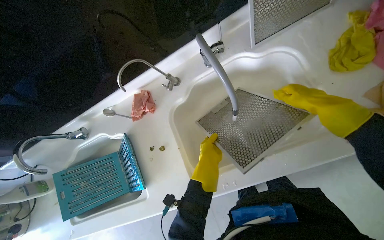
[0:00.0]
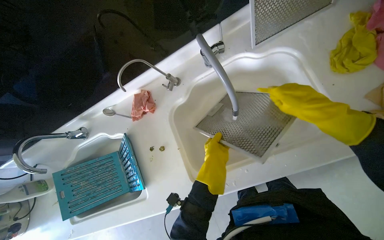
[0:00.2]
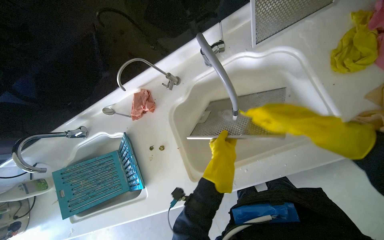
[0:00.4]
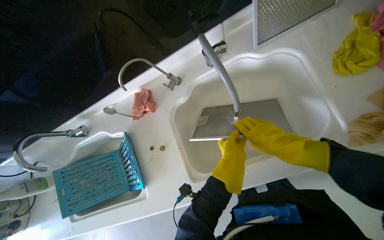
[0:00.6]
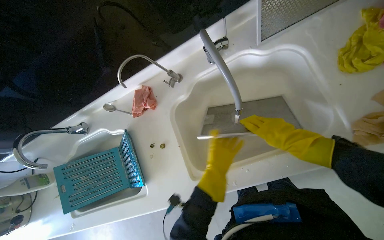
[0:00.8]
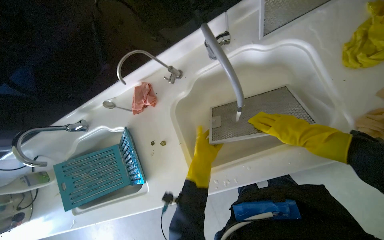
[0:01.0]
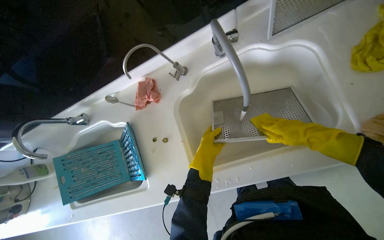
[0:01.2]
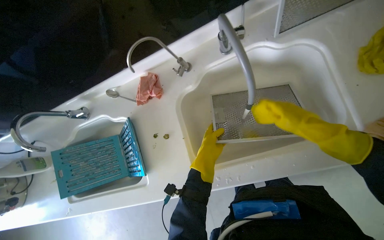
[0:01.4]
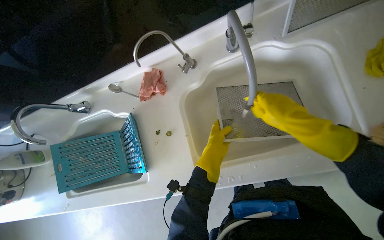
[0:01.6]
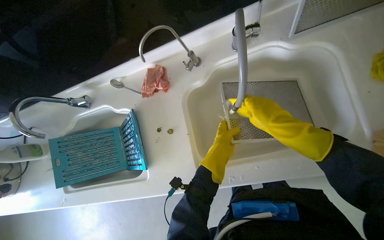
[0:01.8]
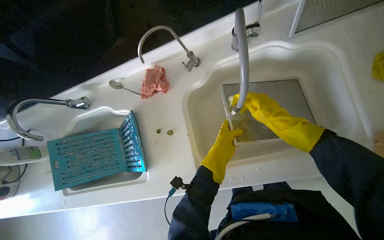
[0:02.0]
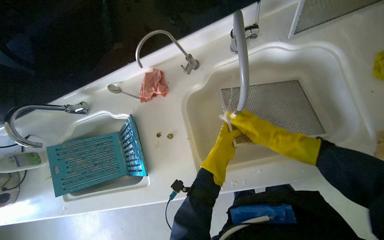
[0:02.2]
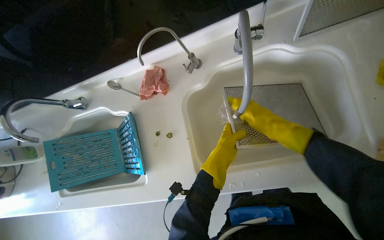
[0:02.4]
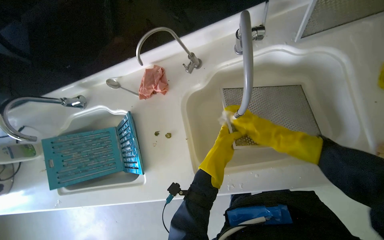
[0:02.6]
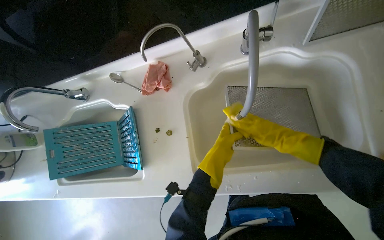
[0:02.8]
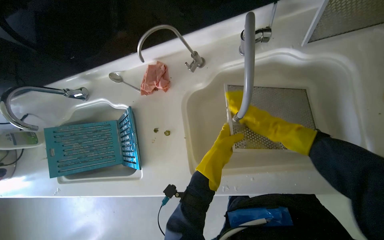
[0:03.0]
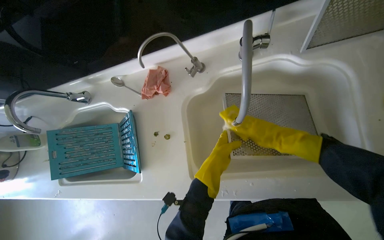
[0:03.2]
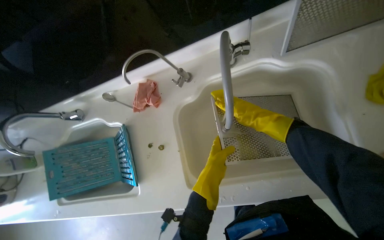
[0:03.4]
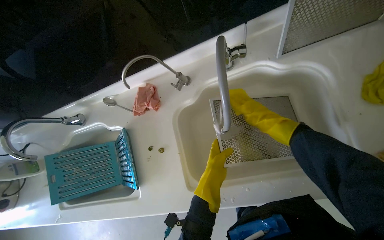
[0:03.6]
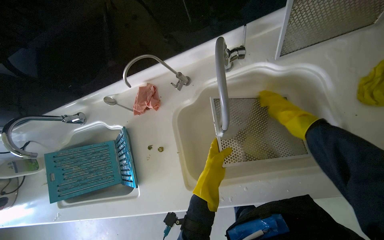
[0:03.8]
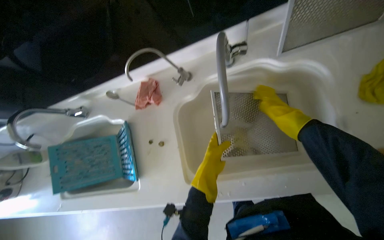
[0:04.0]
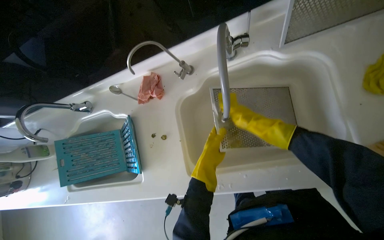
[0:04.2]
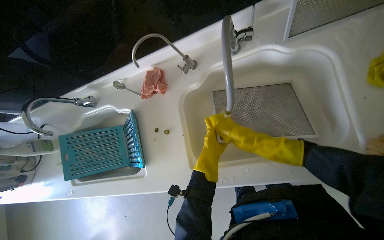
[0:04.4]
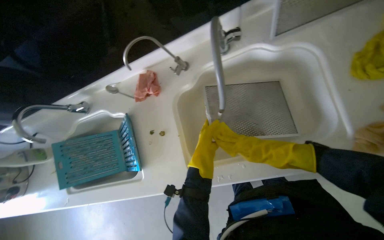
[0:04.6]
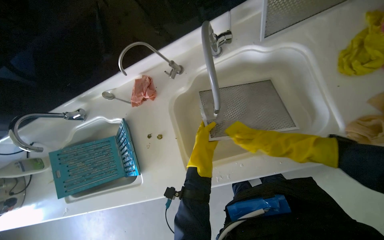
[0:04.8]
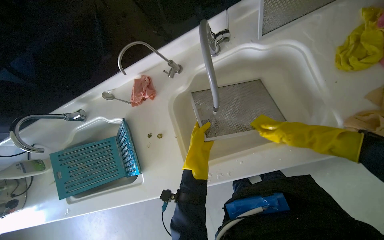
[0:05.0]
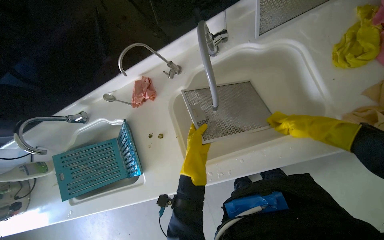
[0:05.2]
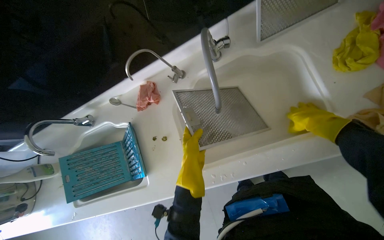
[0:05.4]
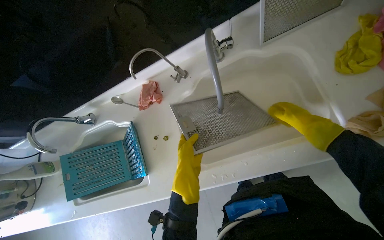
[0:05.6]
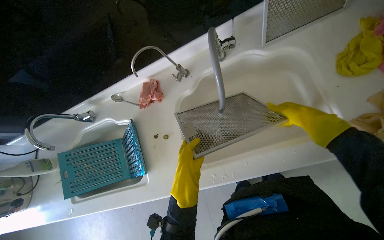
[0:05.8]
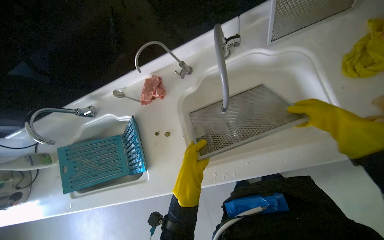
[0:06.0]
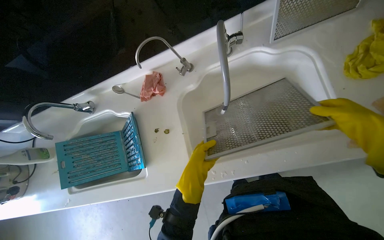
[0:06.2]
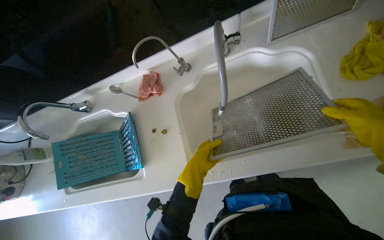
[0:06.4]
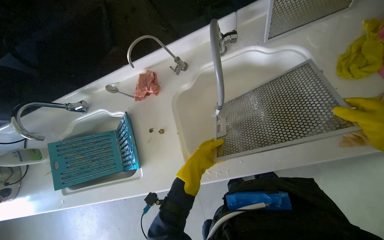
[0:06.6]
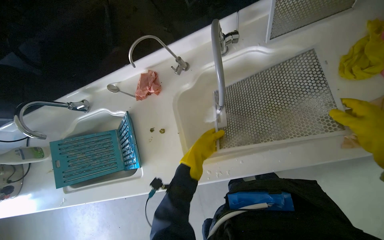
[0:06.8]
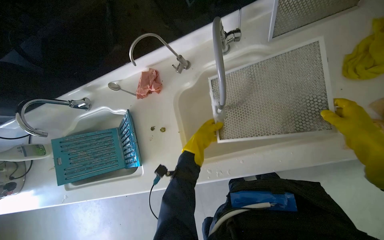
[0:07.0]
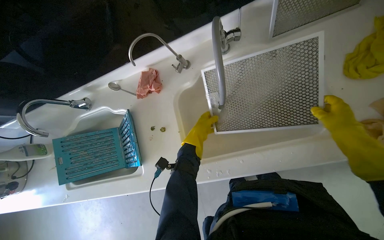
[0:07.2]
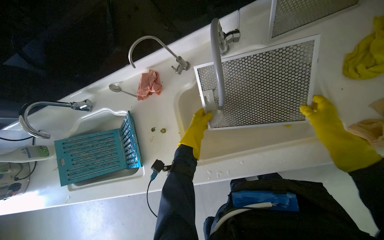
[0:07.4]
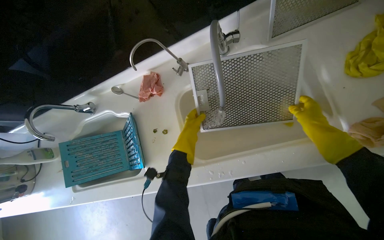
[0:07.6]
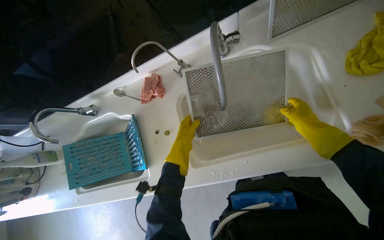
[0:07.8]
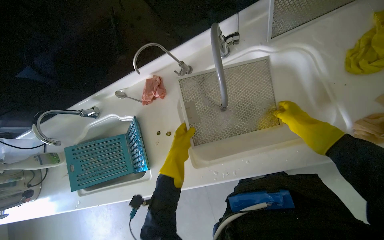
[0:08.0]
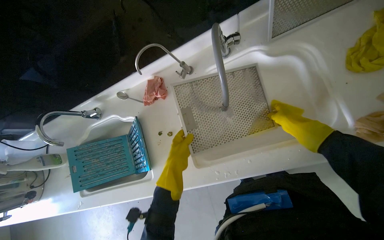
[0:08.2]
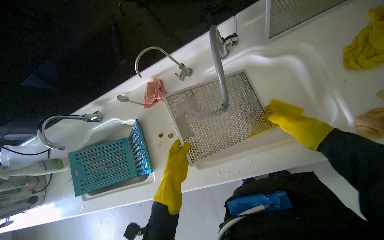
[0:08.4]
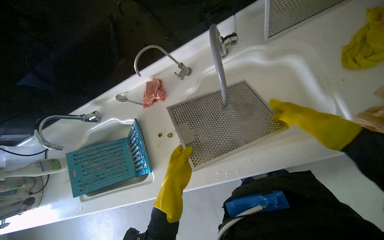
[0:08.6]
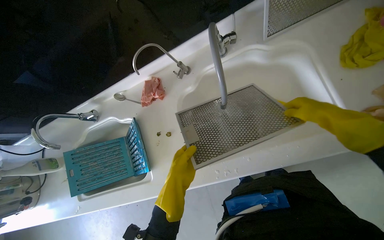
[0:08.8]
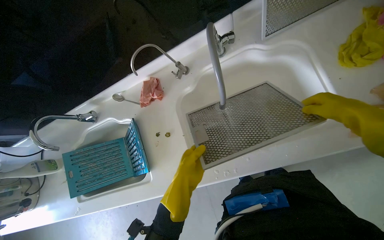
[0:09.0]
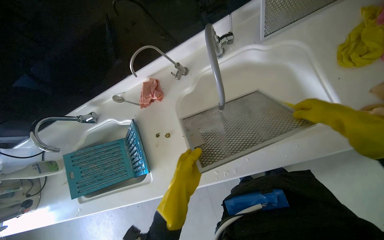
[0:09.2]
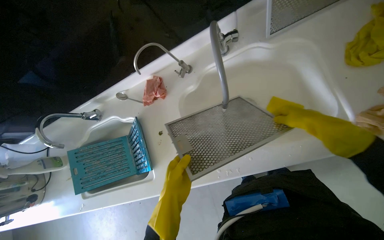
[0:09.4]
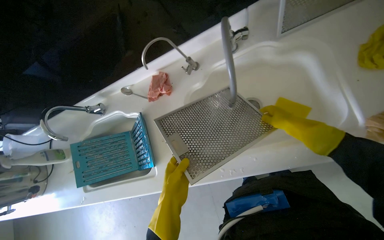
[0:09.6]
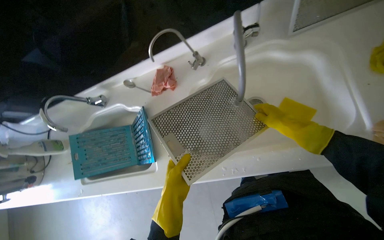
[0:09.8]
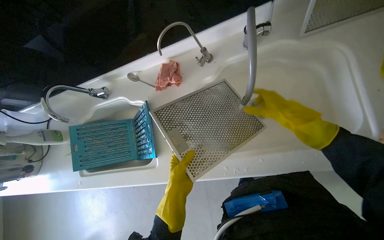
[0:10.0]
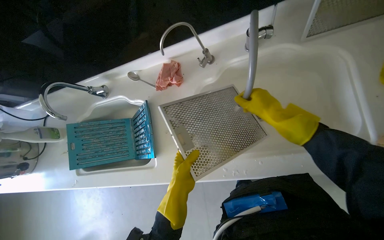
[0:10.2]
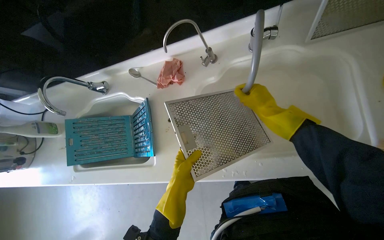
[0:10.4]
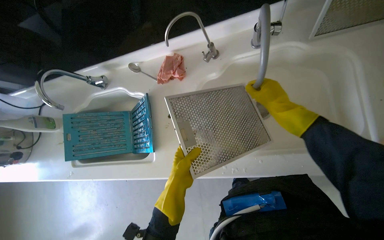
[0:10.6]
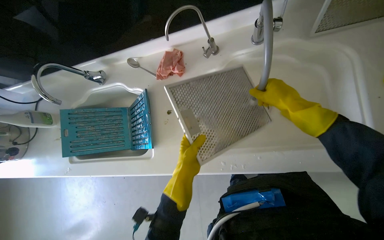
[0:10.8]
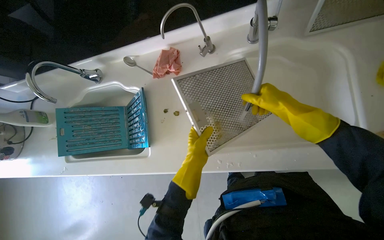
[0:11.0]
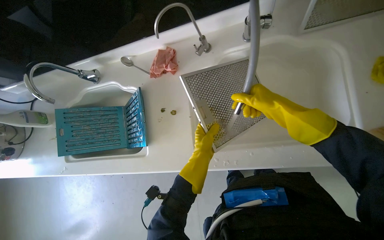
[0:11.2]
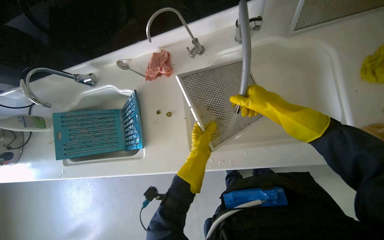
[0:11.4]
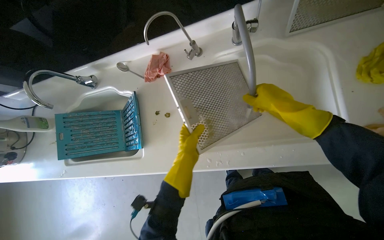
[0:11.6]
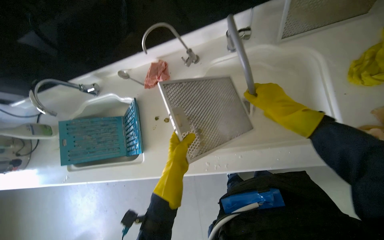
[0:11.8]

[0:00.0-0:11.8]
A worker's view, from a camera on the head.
Job: cleaning kitchen.
The whole recording: Rinsing metal mesh filters. The worker rinses two metal mesh filters under running water in the sink.
0:00.0 to 0:01.4: The right hand moves roughly 15 cm farther from the camera and comes back.
0:01.4 to 0:03.0: The right hand heads farther from the camera, covering some 20 cm.
0:06.0 to 0:07.4: The left hand heads farther from the camera and up the picture, covering roughly 15 cm.
0:07.4 to 0:08.8: The left hand travels down the picture and nearer to the camera by some 20 cm.
0:08.8 to 0:10.4: The right hand goes about 25 cm to the left and farther from the camera.
0:10.4 to 0:11.8: The right hand moves nearer to the camera, roughly 10 cm.

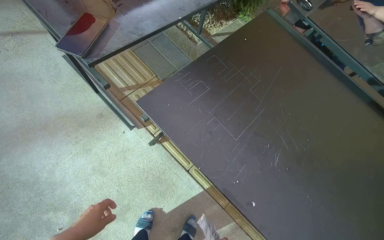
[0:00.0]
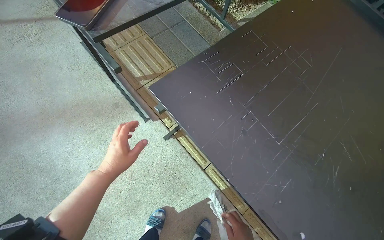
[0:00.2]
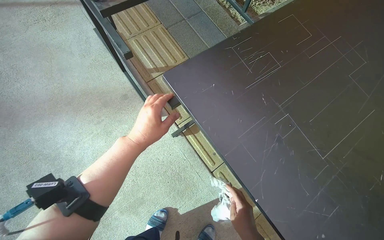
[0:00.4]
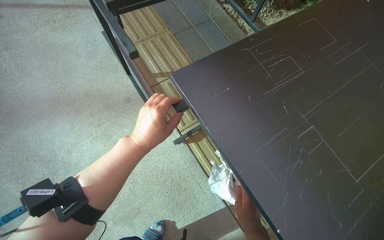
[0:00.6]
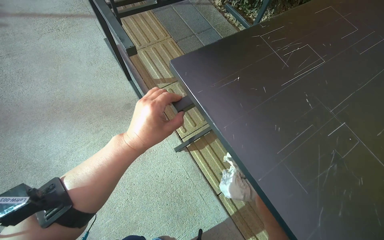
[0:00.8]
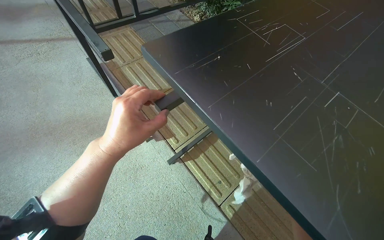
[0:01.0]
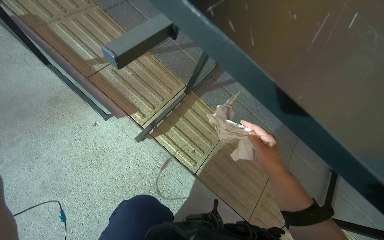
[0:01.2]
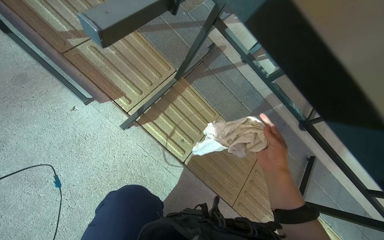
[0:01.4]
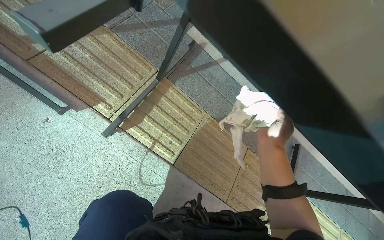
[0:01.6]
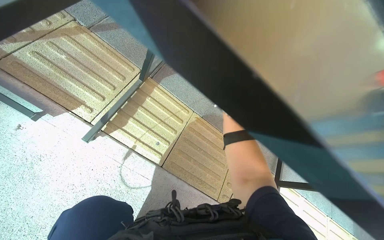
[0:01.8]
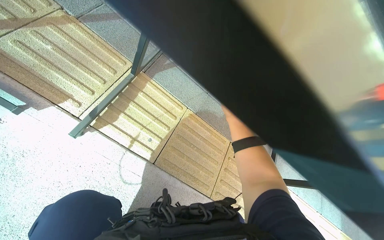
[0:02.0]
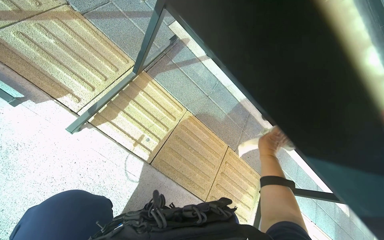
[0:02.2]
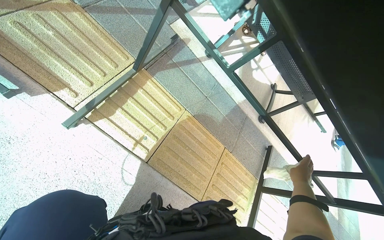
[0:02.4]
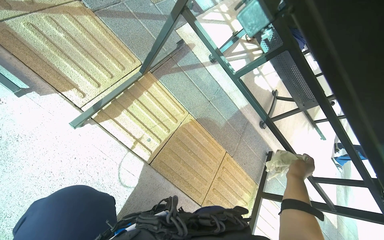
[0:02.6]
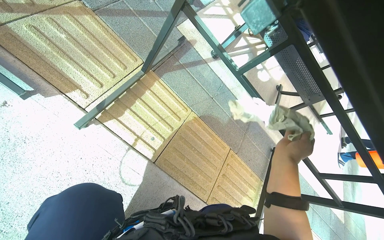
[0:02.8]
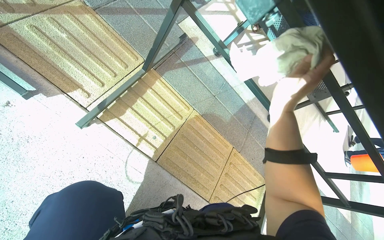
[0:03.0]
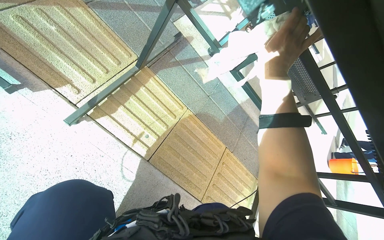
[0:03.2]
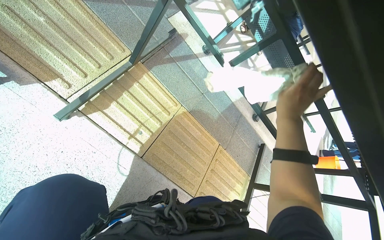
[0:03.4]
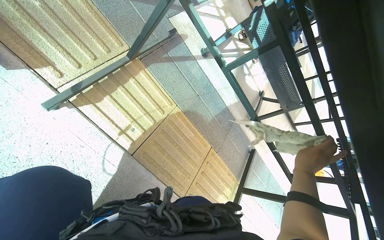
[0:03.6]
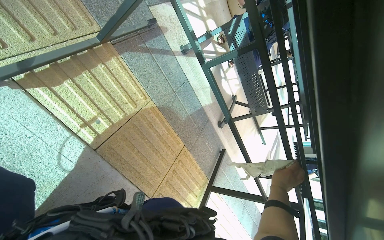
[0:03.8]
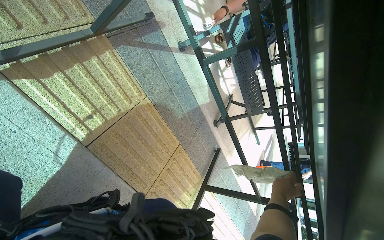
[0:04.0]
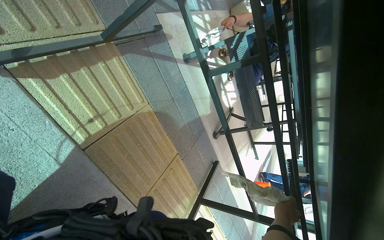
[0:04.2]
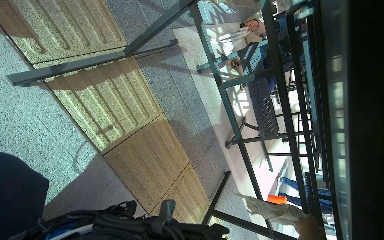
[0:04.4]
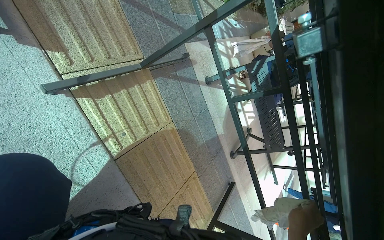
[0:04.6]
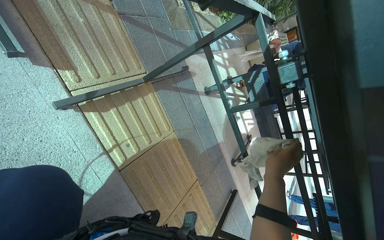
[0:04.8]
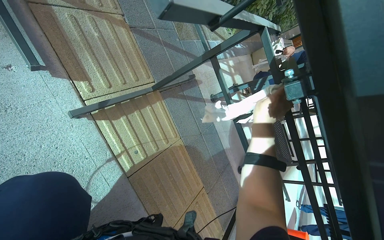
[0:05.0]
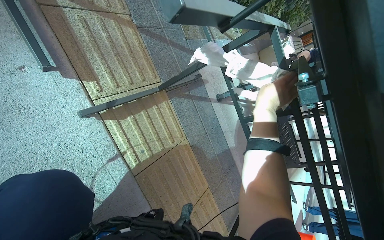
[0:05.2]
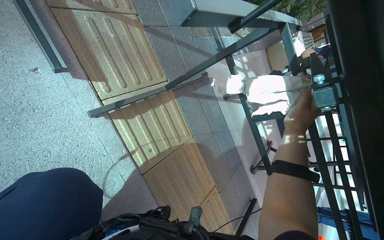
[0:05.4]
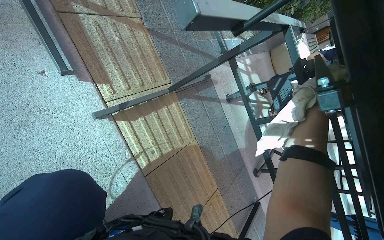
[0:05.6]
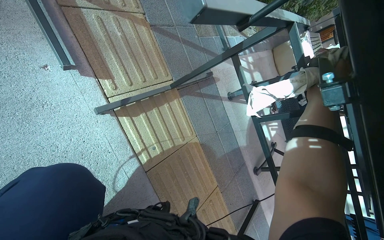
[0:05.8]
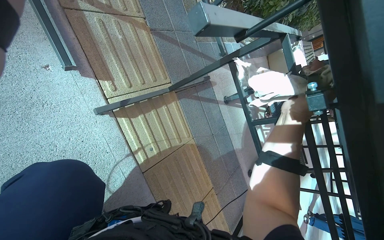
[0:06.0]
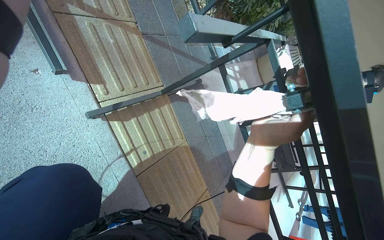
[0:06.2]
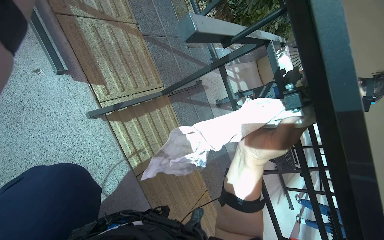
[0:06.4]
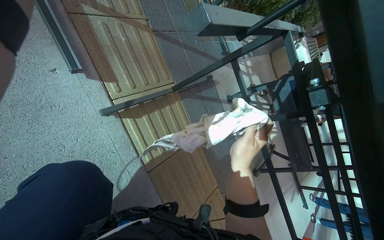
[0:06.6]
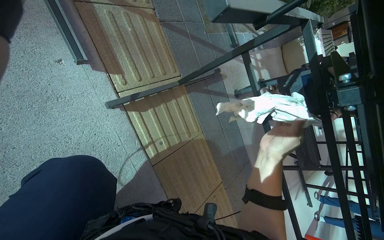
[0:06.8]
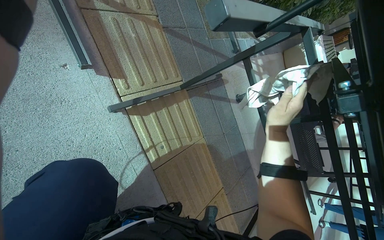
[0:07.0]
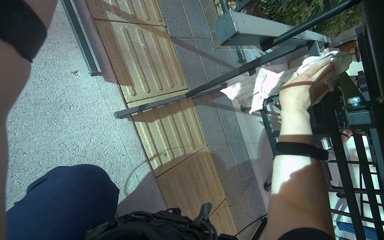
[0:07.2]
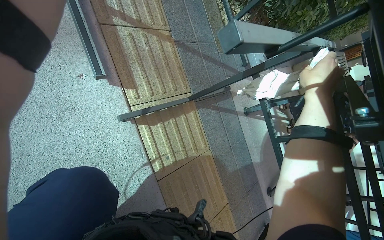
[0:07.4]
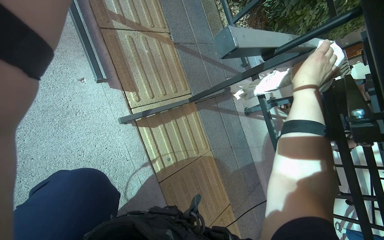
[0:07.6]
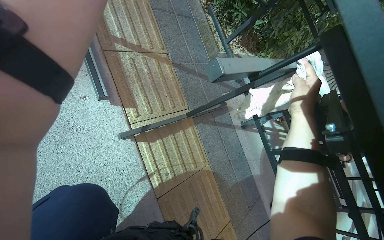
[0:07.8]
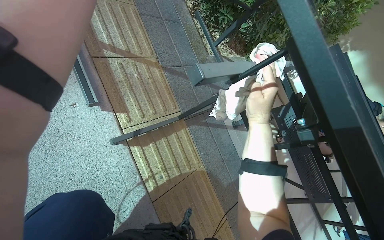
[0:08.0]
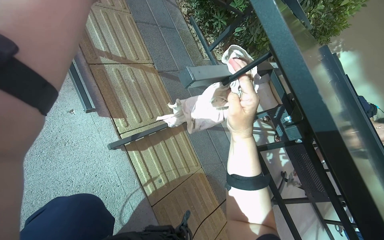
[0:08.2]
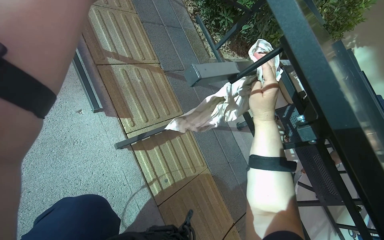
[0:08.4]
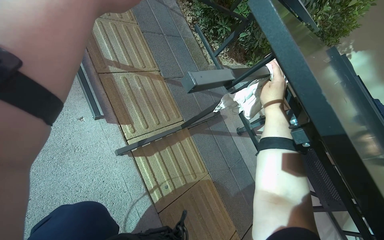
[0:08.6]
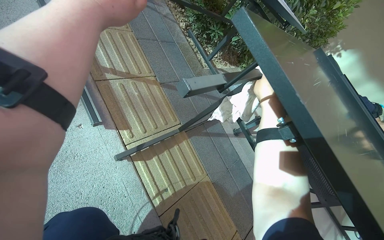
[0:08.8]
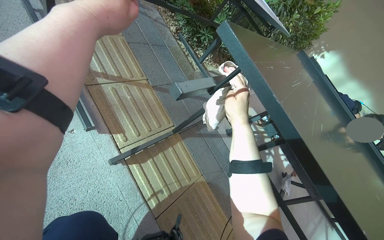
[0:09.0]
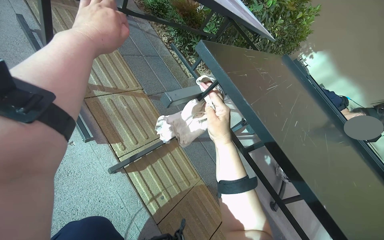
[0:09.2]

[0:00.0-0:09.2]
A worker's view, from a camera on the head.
Job: wiping surfaces.
The whole recording: Wiping table structure. The worker wipes the metal structure of a black table with a white cloth.
0:00.0 to 0:01.6: The camera is carried approximately 40 cm. The view pans to the right by roughly 15 degrees.
0:01.6 to 0:03.0: The right hand goes some 10 cm up the picture.
0:03.0 to 0:04.6: The right hand heads down the picture and to the right, covering roughly 25 cm.
0:04.6 to 0:06.2: The right hand heads up the picture, to the left and nearer to the camera, covering roughly 40 cm.
0:06.2 to 0:07.6: The right hand travels up the picture, farther from the camera and to the right by about 30 cm.
0:07.6 to 0:09.2: The view tips upward by some 15 degrees.
